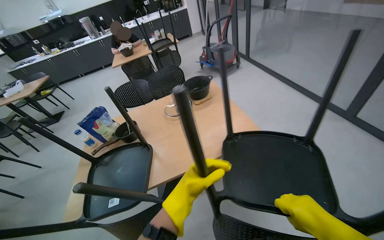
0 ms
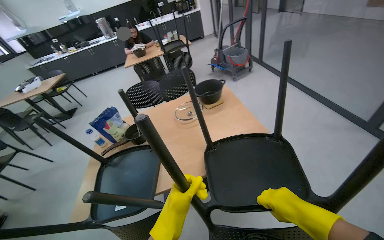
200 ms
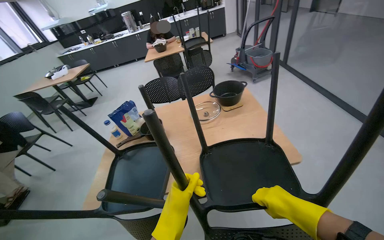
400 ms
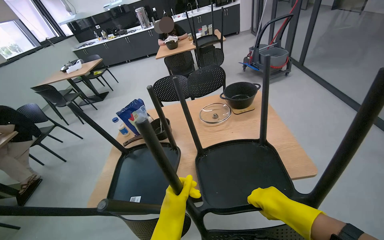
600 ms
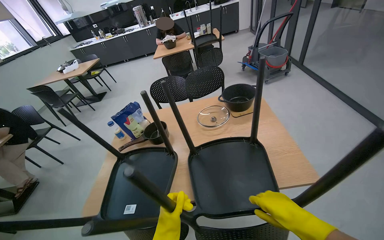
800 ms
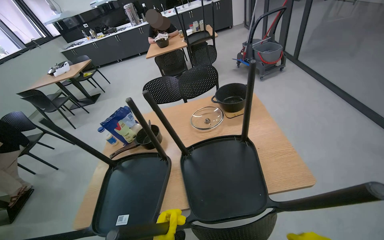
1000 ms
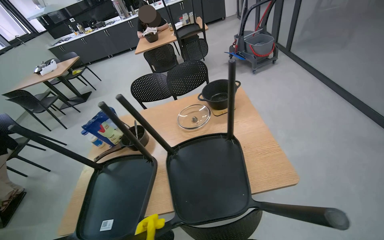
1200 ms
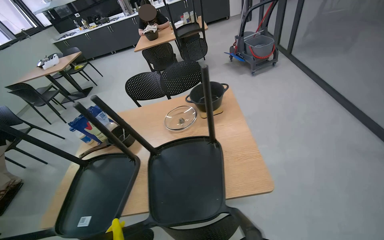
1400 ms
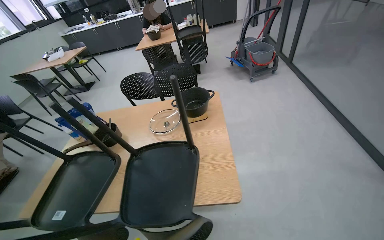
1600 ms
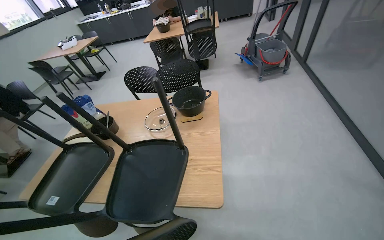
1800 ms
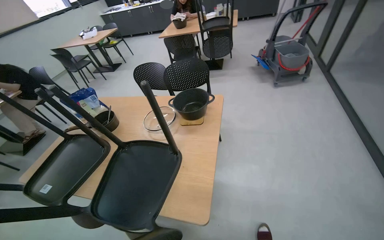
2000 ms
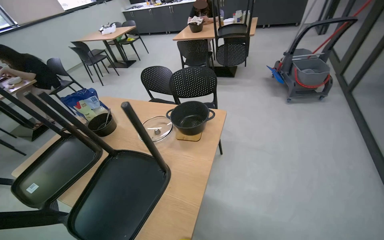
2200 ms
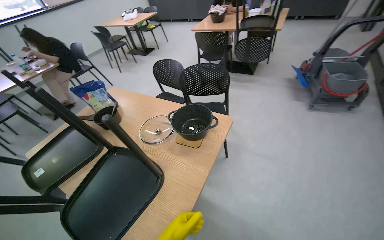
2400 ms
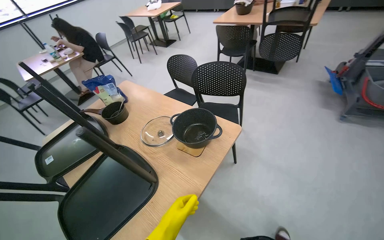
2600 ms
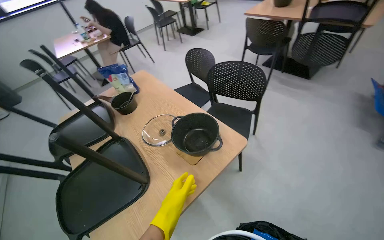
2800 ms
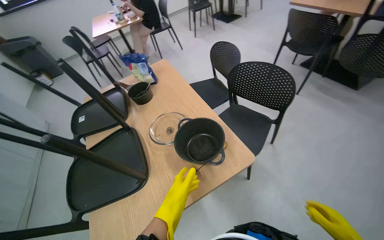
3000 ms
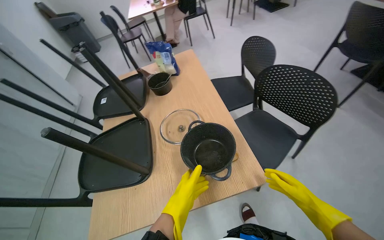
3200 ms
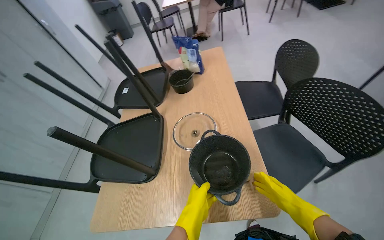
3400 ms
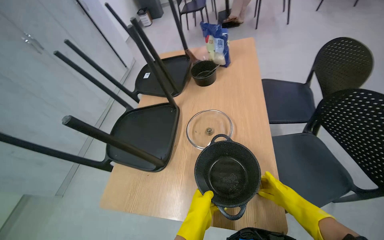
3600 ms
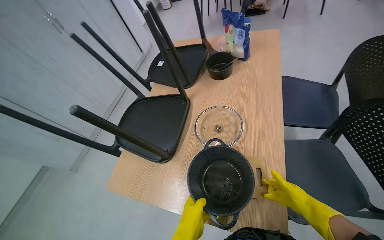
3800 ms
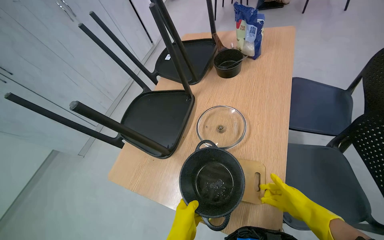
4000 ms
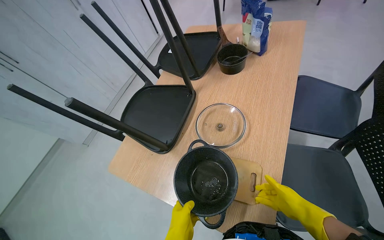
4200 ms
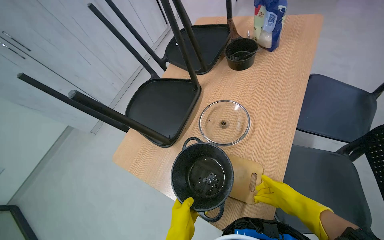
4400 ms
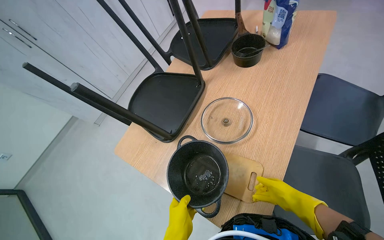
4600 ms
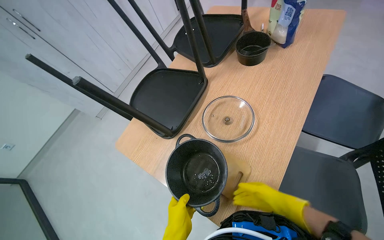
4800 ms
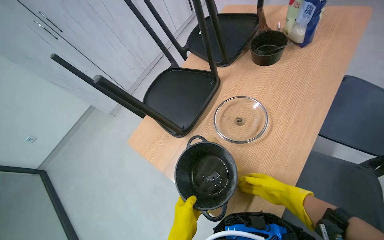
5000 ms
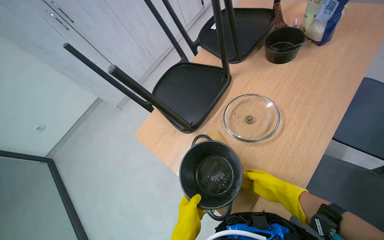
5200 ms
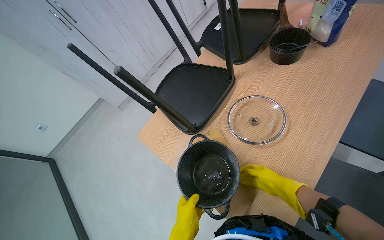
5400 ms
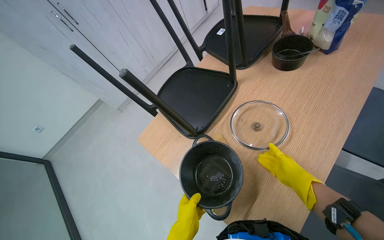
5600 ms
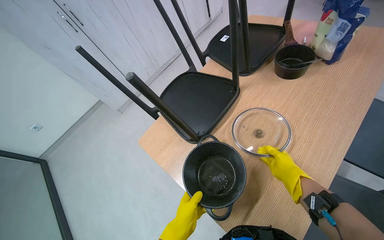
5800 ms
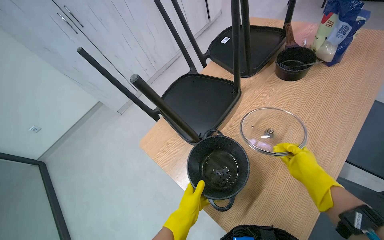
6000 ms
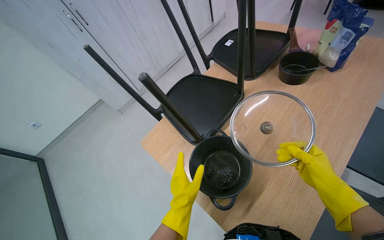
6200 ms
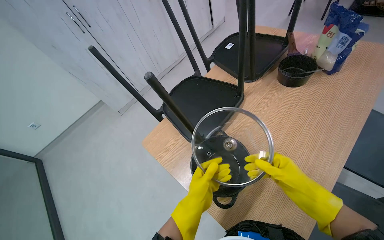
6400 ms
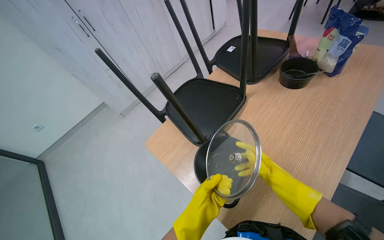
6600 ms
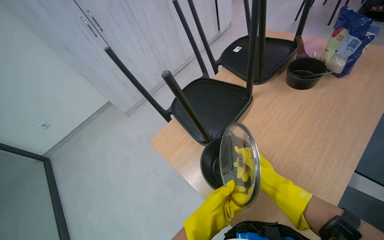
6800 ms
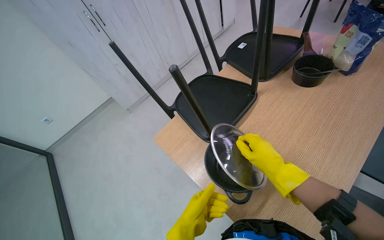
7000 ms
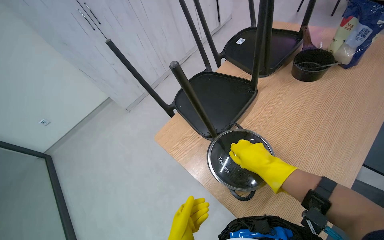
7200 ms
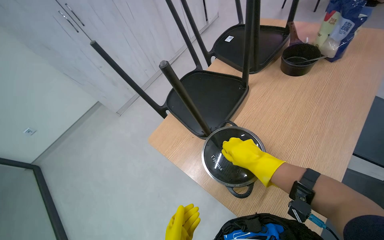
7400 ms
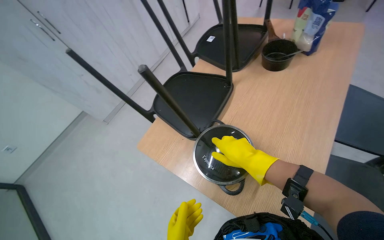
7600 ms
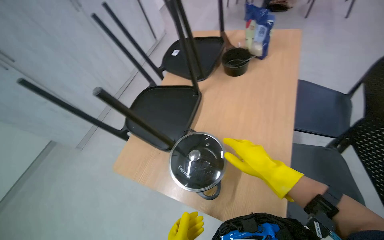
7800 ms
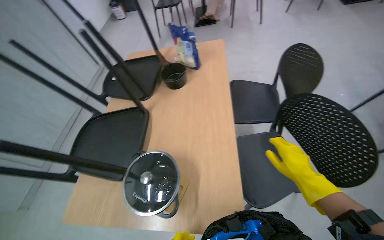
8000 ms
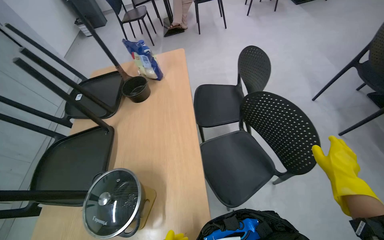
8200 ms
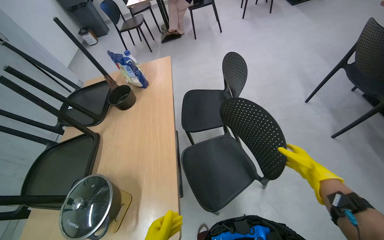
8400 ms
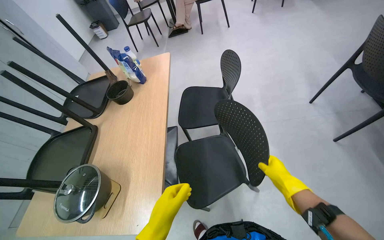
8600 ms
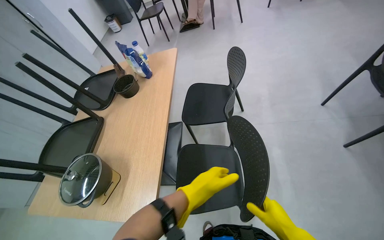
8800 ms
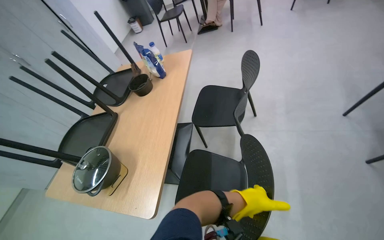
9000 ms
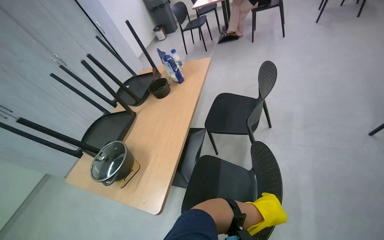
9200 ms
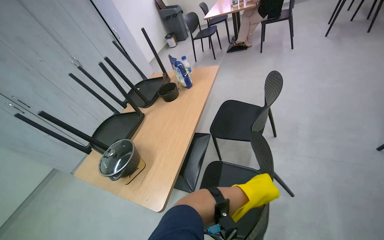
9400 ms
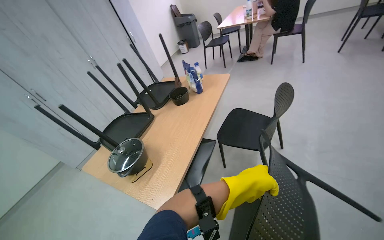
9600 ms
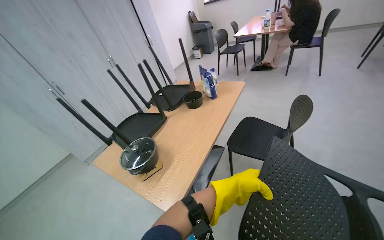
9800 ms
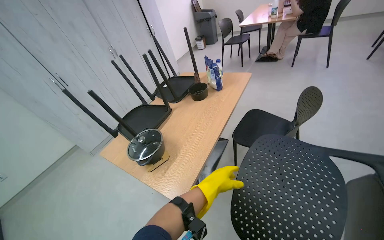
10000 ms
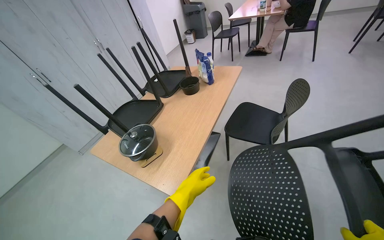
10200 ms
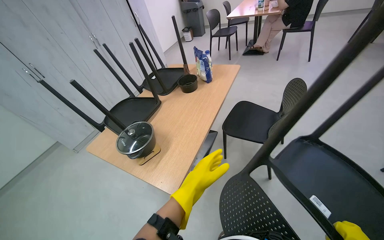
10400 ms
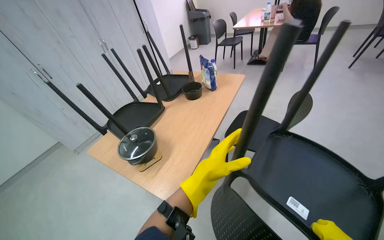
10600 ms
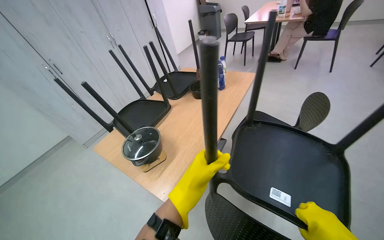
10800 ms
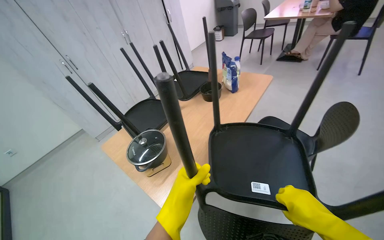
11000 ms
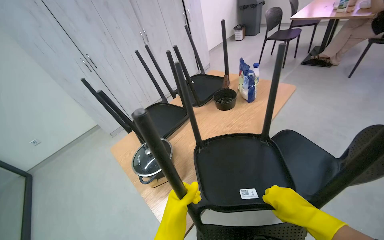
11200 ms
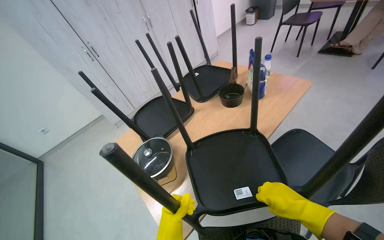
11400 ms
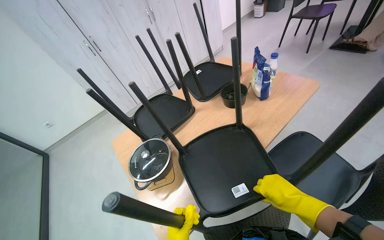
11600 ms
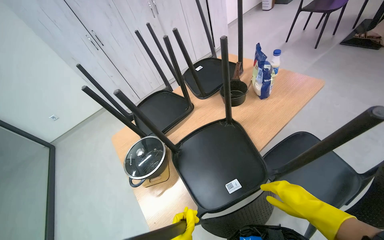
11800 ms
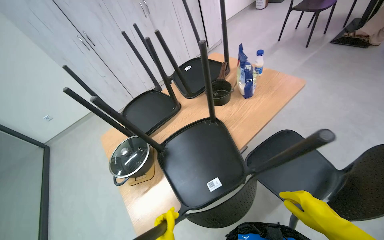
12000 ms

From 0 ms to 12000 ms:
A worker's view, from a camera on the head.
Job: organizing items.
The whole recording: Lifting chairs onto tables. The worker lifts chairs and places them upside down on the tables.
From 0 ms to 1600 ms: The camera travels approximately 40 cm. The head turns to the left by some 20 degrees.
From 1600 ms to 3000 ms: The wearer moves some 70 cm. The wearer's head swings about 60 degrees to the left. The wearer looks about 20 degrees further downward.
From 3000 ms to 4400 ms: The wearer looks approximately 55 degrees further to the left. The camera pitches downward, by approximately 25 degrees.
From 4400 ms to 6000 ms: The right hand heads up the picture, covering roughly 20 cm.
From 6000 ms to 7600 ms: The right hand moves to the left, roughly 20 cm.
From 7600 ms to 9000 ms: The camera travels some 60 cm.
From 9000 ms to 10400 ms: The left hand shifts roughly 30 cm to the left.
From 10400 ms to 12000 ms: The head travels roughly 40 cm. The head turns to the left by about 25 degrees.

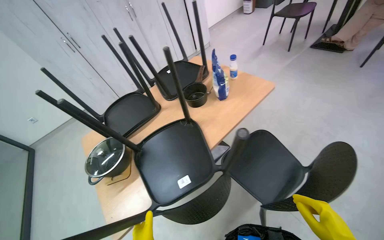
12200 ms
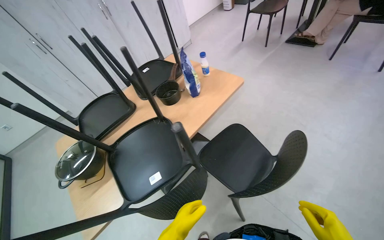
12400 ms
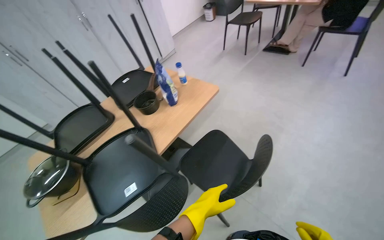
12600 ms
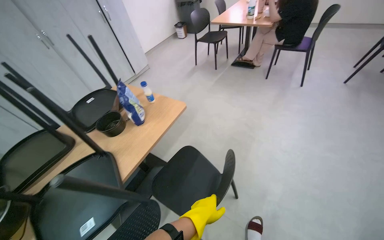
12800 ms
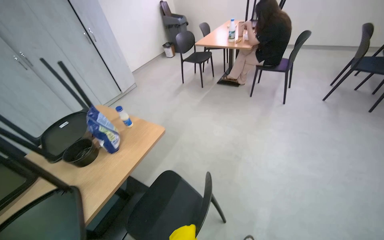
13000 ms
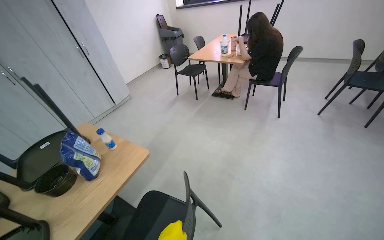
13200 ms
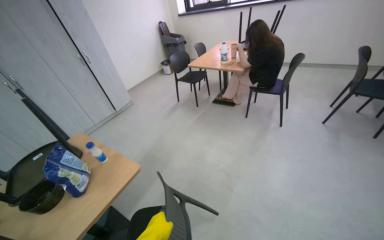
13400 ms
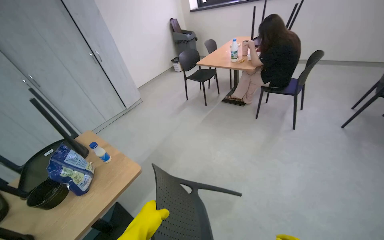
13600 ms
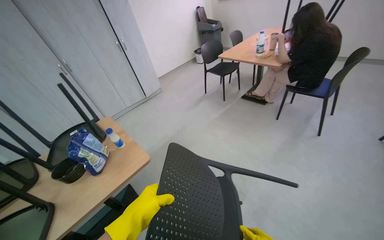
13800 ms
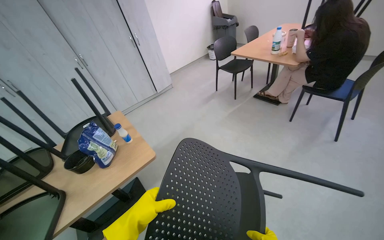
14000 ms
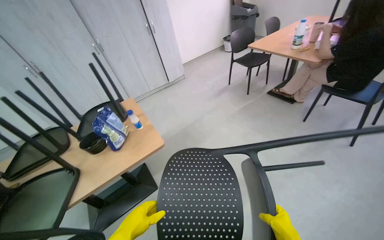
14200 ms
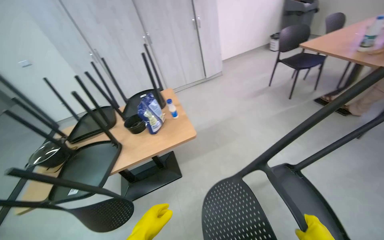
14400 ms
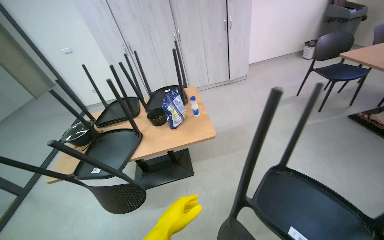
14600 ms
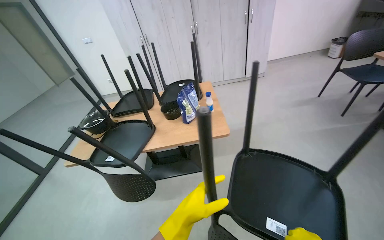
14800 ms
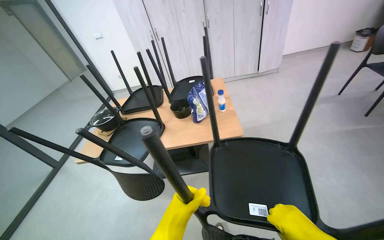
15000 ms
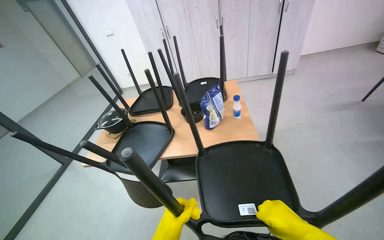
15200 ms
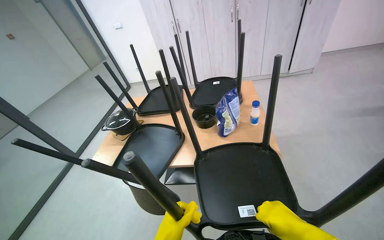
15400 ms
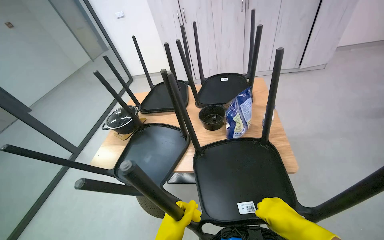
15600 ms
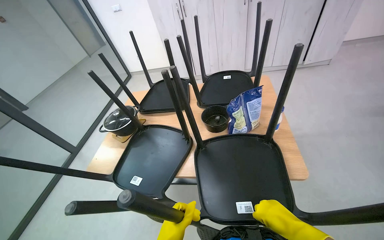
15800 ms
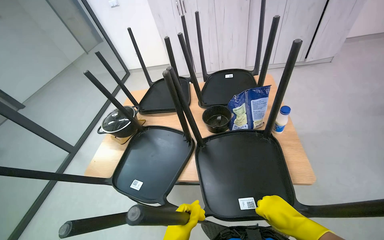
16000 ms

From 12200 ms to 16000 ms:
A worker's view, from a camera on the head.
Job: organizing items.
The whole recording: Lifting chairs onto tables. The worker lifts chairs and places them upside down on the tables.
From 12200 ms to 13400 ms: The wearer moves some 60 cm. The head rotates roughly 20 degrees to the right. The camera pitches upward, by about 15 degrees.
From 13400 ms to 14800 ms: The head turns to the left by approximately 55 degrees.
From 14800 ms to 16000 ms: The head travels roughly 40 cm.

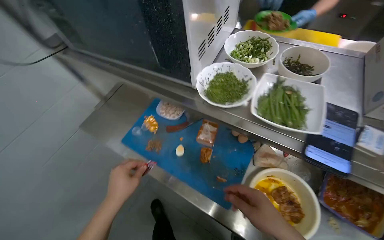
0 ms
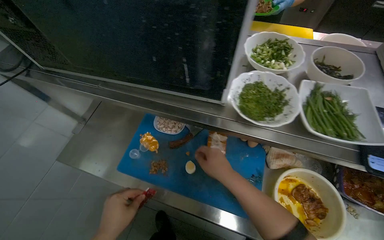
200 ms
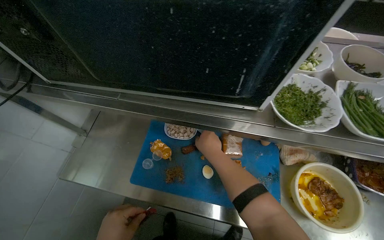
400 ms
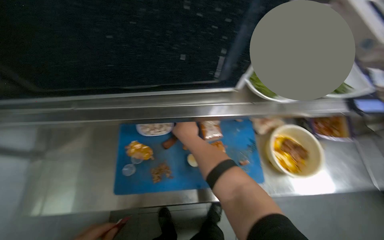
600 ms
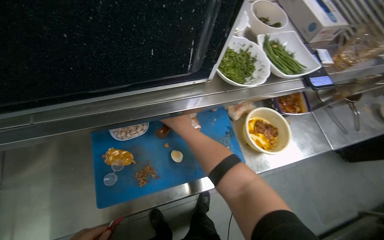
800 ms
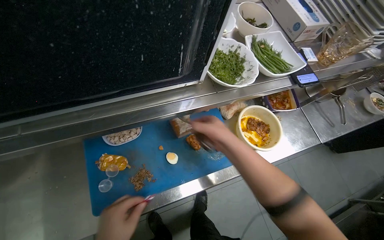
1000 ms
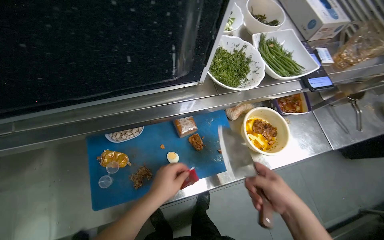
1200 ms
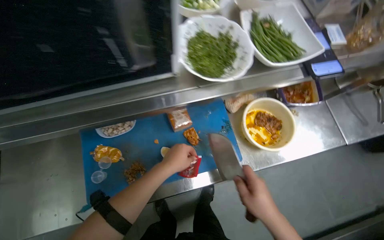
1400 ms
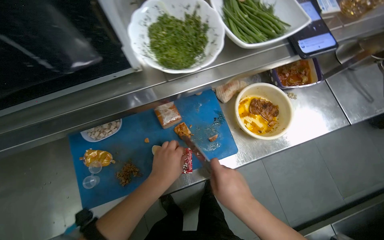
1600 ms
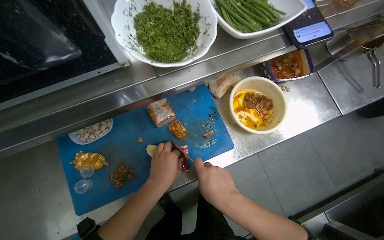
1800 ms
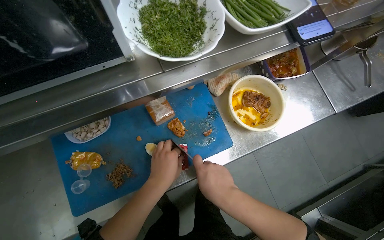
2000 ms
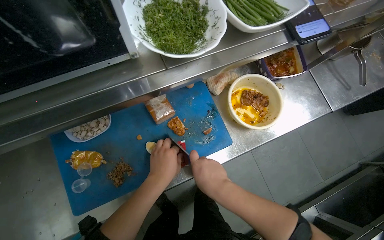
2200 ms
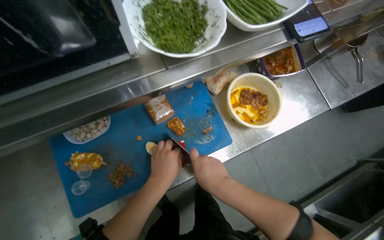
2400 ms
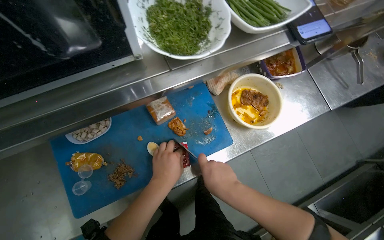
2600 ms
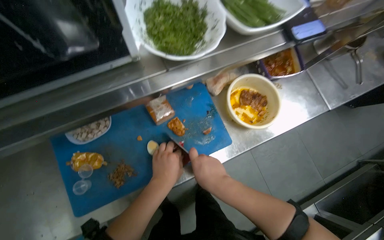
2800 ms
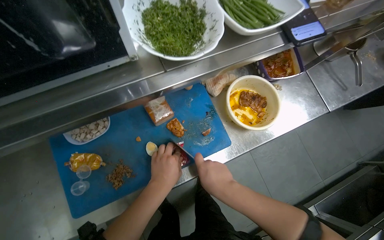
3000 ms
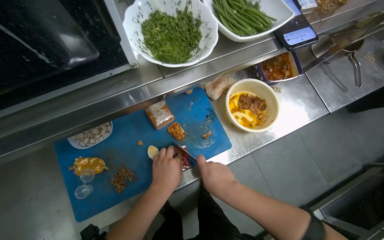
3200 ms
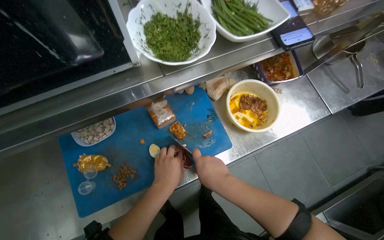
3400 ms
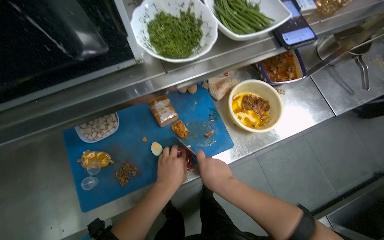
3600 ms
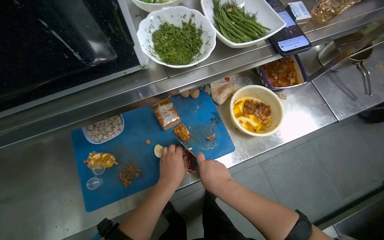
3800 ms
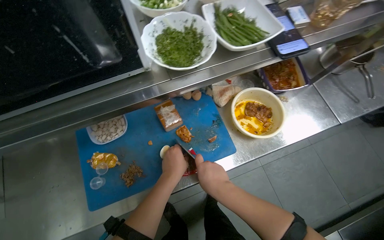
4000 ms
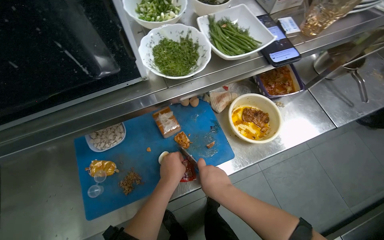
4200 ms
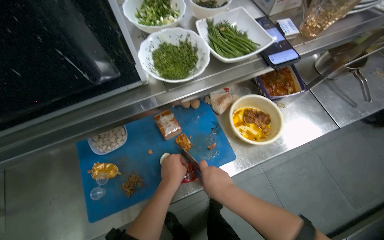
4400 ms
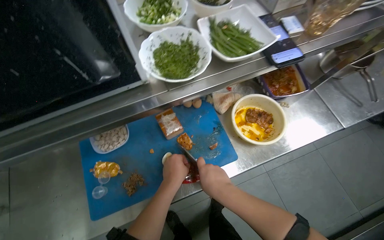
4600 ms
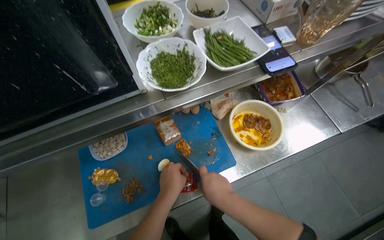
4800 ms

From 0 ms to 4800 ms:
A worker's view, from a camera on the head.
Job: preparing food.
The whole recording: Preparing and adding ingredients to bowl. The worker chops ingredients and adds various small ingredients from containers to a bowl.
From 0 ms to 1600 ms: The head rotates some 50 degrees to the right. The camera pitches downward, by some 15 degrees.
From 1600 ms to 4800 ms: The hands are busy where they are.
